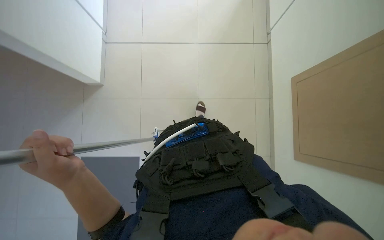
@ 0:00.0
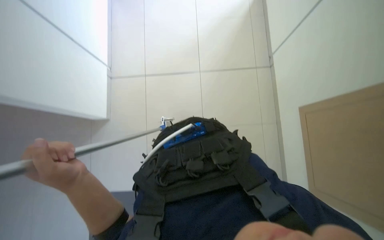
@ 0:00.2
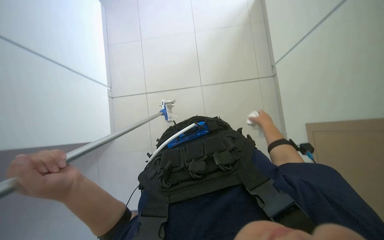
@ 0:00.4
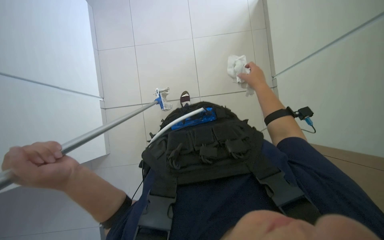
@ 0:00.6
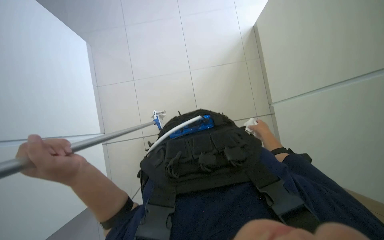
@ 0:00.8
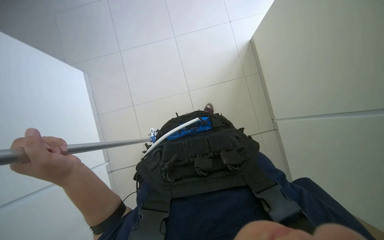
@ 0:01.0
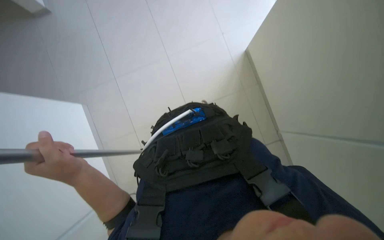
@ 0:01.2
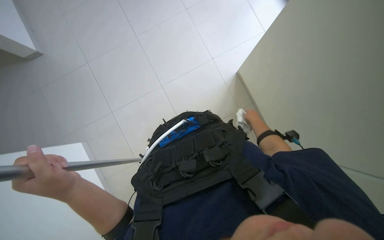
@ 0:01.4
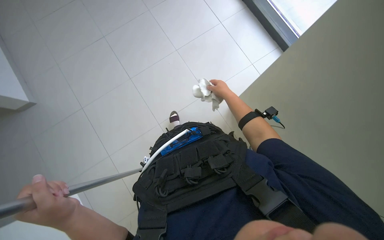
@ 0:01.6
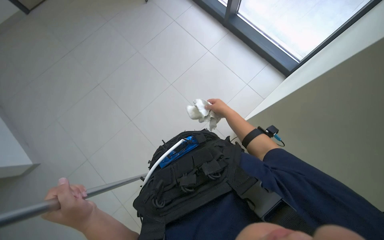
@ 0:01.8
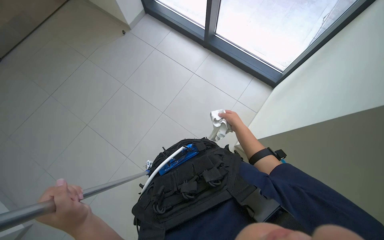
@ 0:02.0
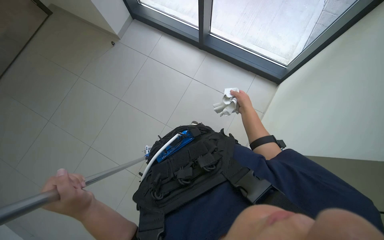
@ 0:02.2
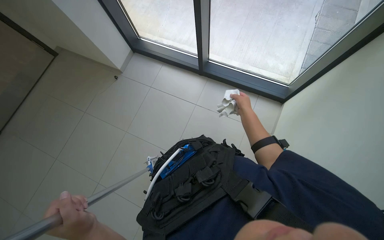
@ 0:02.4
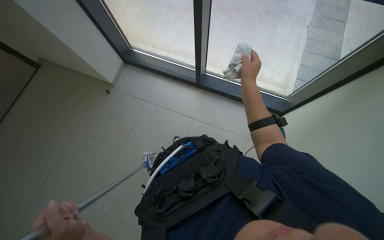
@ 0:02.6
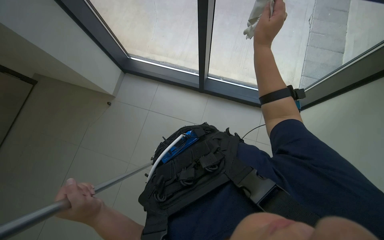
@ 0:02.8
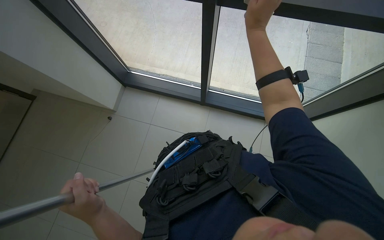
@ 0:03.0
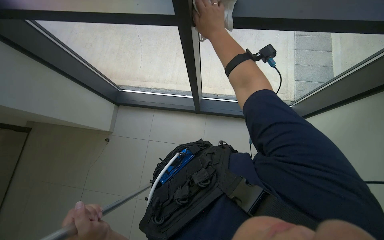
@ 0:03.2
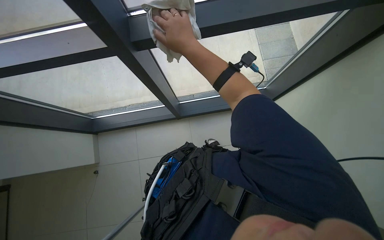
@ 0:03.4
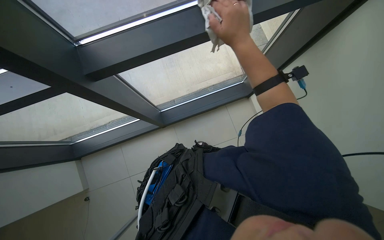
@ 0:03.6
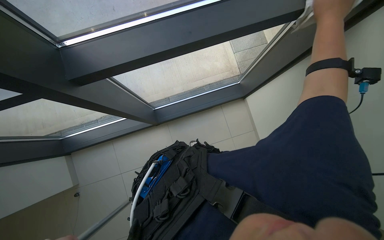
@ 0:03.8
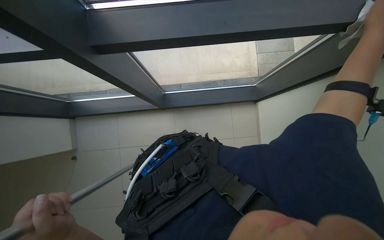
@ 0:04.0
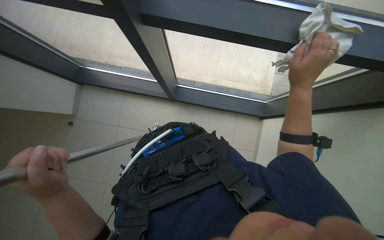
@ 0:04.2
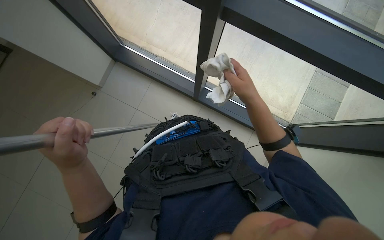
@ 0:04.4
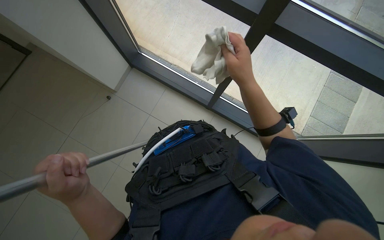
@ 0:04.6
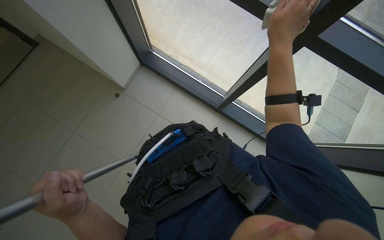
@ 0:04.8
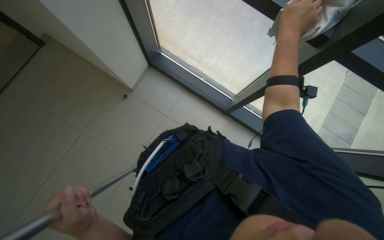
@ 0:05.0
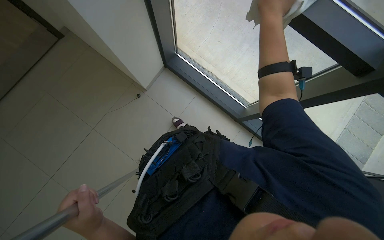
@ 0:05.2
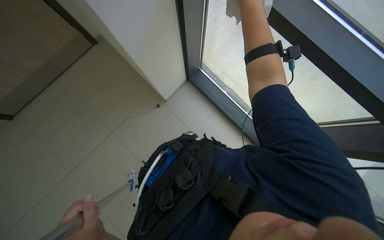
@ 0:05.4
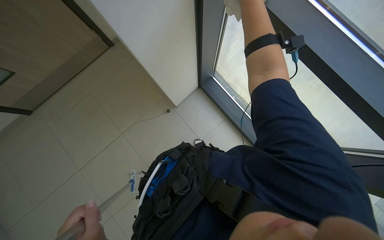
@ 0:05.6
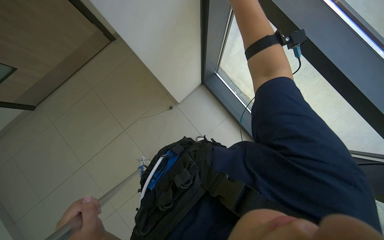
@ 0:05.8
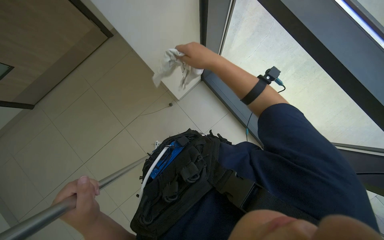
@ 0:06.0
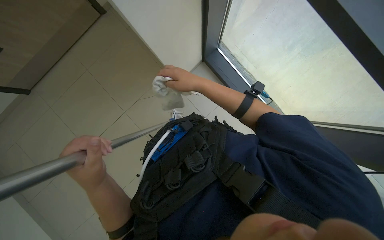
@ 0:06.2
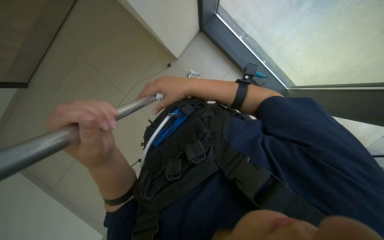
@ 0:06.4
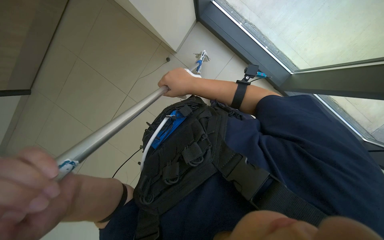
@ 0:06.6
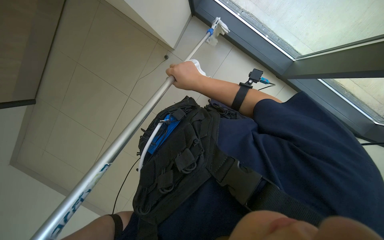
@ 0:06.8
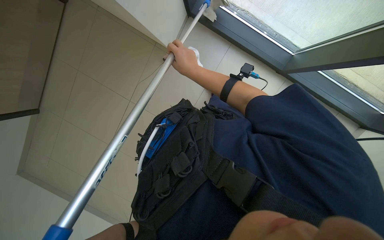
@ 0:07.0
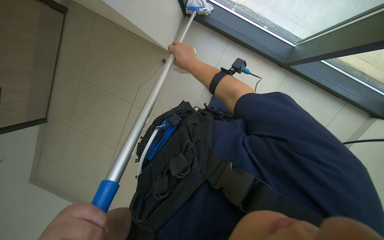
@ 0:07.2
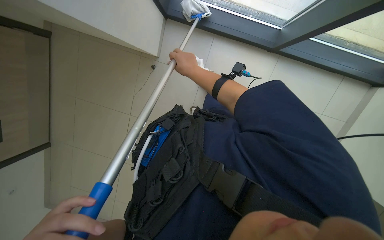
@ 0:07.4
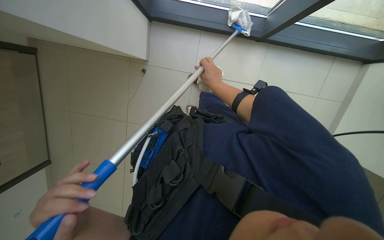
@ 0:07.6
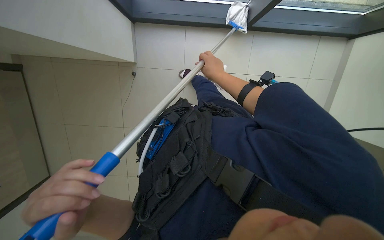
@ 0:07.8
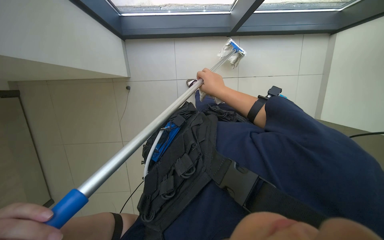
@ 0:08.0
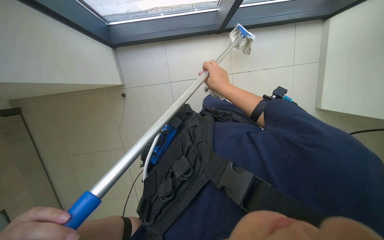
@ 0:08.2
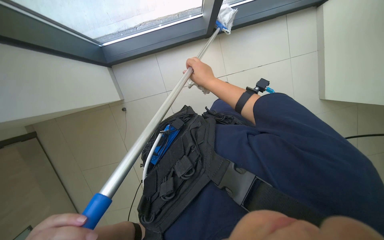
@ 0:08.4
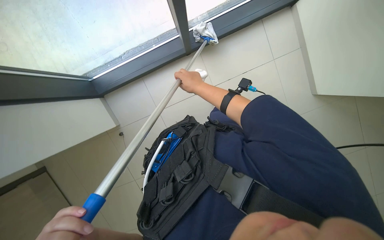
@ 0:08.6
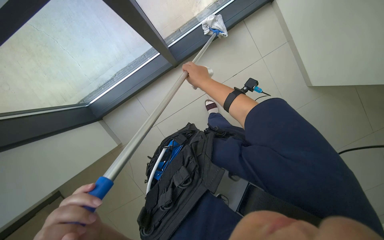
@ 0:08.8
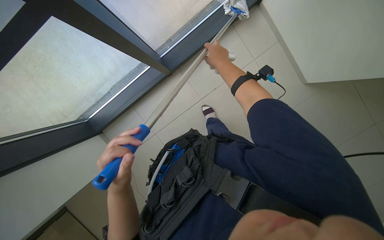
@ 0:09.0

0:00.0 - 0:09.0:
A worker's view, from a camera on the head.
Job: cleaning windows.
The whole recording: Cleaning glass frames and windows. The worker cleans the frames of glass doors and high windows, first using a long-handled tool and then wiping with a cloth.
0:00.0 - 0:01.6: The view tips upward by about 20 degrees.
0:01.6 - 0:03.0: The view tips upward by approximately 15 degrees. The left hand travels farther from the camera by roughly 15 cm.
0:03.0 - 0:04.4: Everything in view rotates some 30 degrees clockwise.
0:06.0 - 0:07.6: The wearer looks approximately 15 degrees further downward. Everything in view rotates approximately 30 degrees counterclockwise. The right hand is displaced farther from the camera by roughly 15 cm.

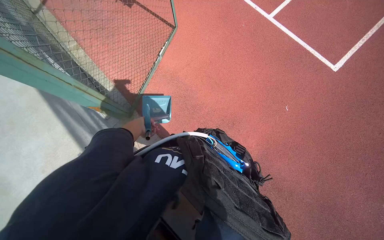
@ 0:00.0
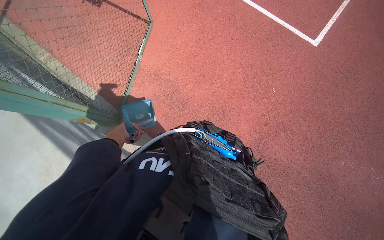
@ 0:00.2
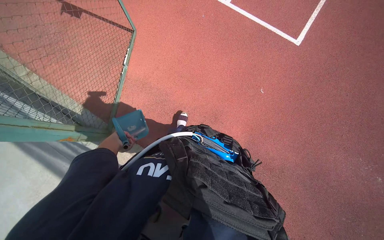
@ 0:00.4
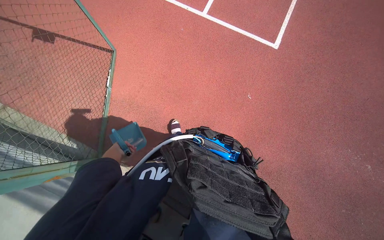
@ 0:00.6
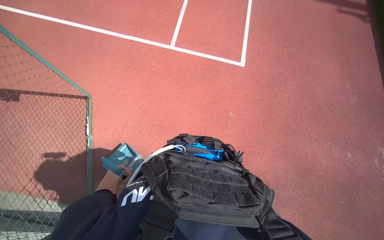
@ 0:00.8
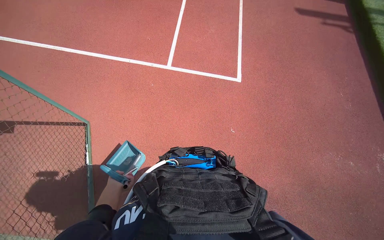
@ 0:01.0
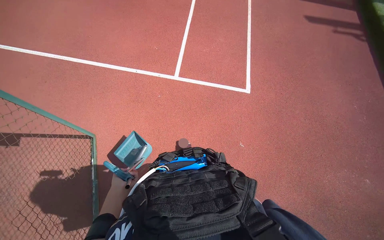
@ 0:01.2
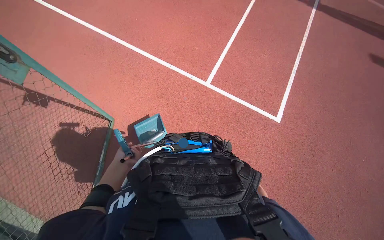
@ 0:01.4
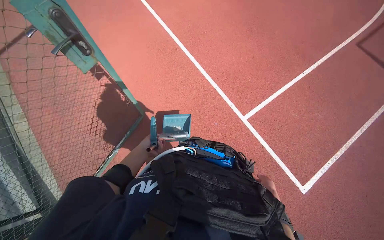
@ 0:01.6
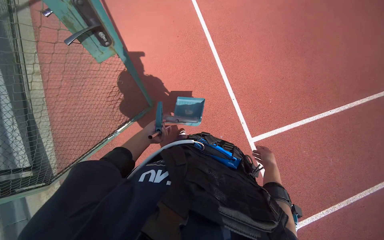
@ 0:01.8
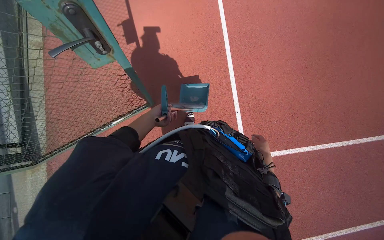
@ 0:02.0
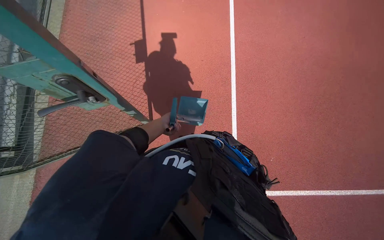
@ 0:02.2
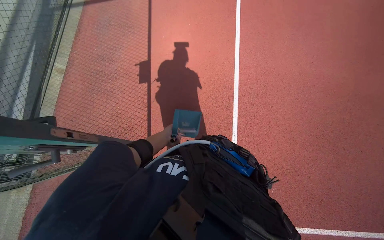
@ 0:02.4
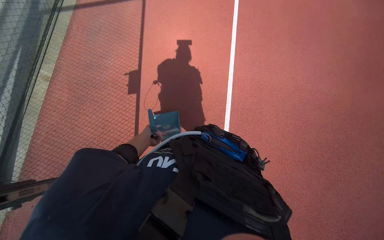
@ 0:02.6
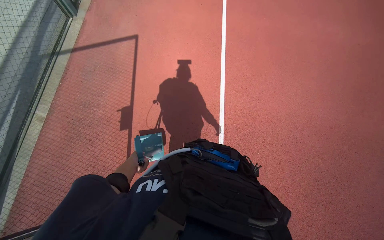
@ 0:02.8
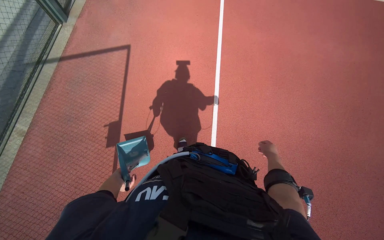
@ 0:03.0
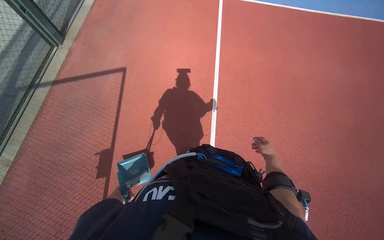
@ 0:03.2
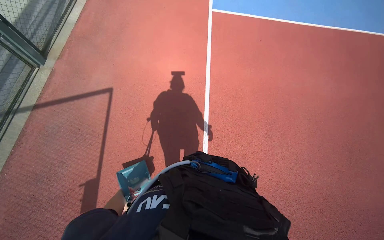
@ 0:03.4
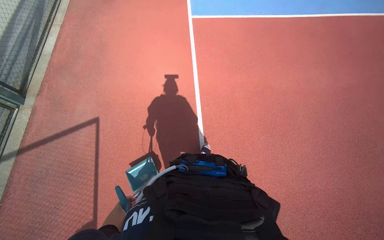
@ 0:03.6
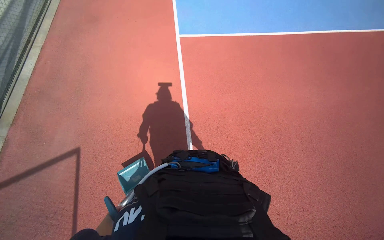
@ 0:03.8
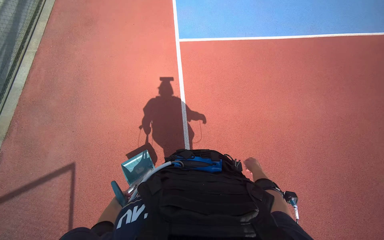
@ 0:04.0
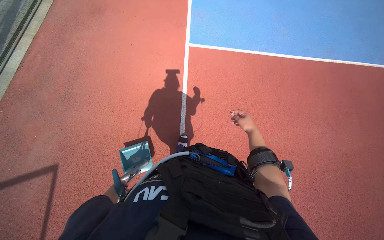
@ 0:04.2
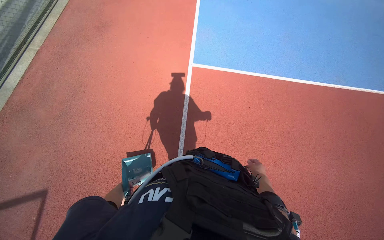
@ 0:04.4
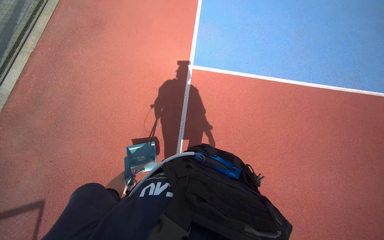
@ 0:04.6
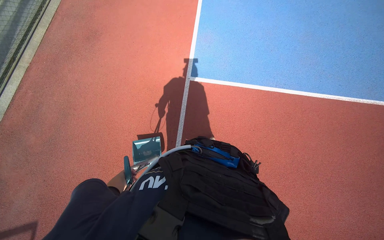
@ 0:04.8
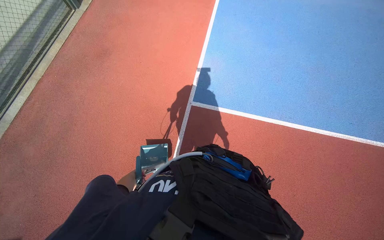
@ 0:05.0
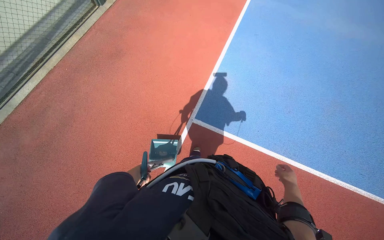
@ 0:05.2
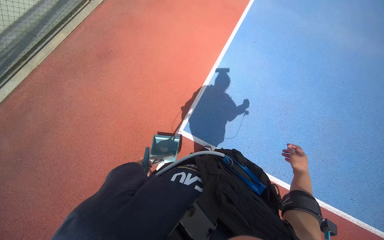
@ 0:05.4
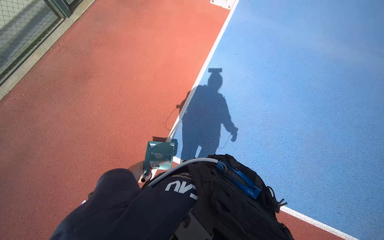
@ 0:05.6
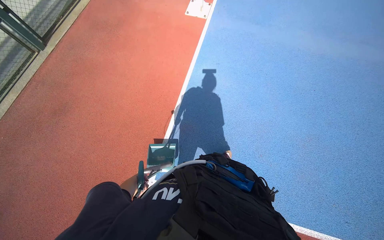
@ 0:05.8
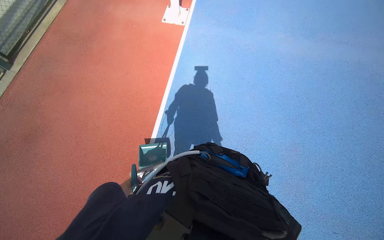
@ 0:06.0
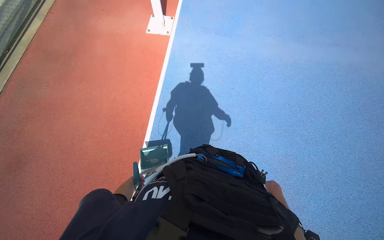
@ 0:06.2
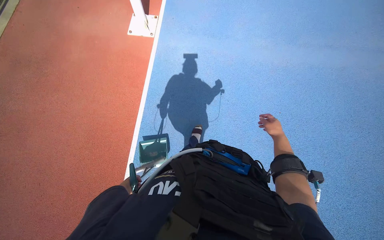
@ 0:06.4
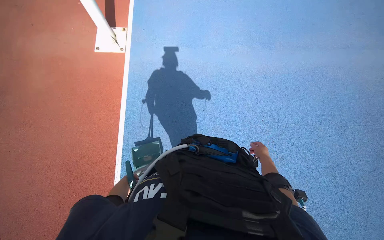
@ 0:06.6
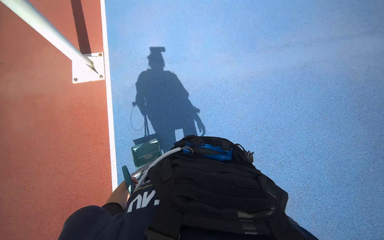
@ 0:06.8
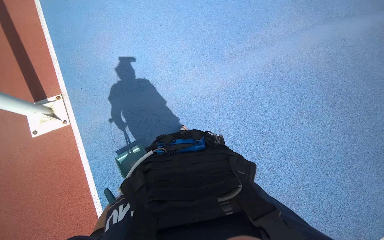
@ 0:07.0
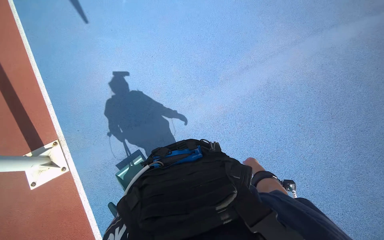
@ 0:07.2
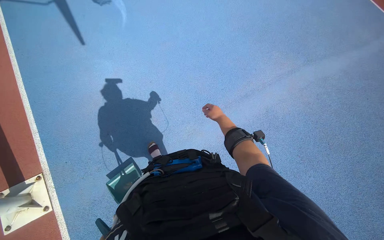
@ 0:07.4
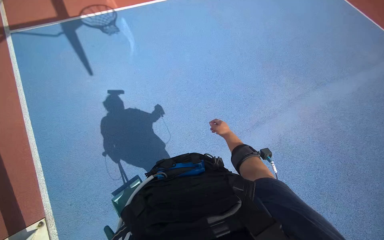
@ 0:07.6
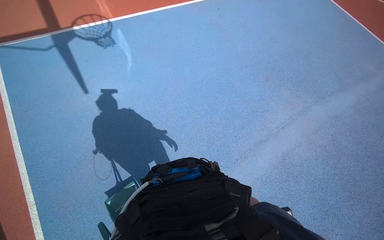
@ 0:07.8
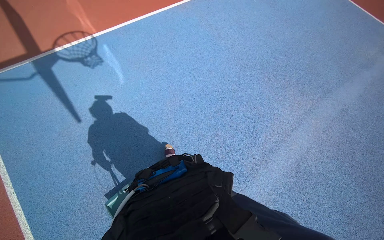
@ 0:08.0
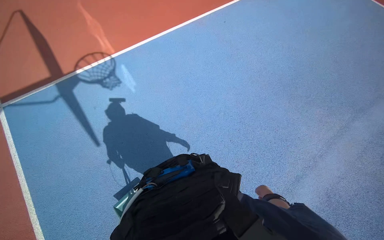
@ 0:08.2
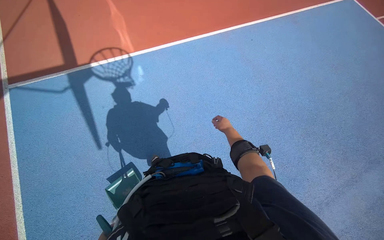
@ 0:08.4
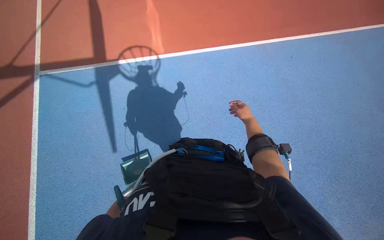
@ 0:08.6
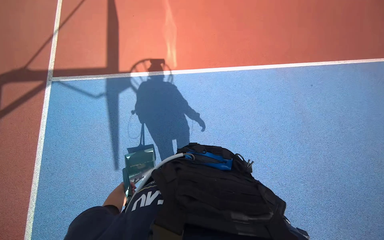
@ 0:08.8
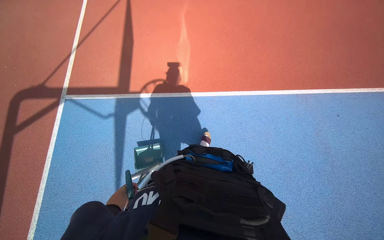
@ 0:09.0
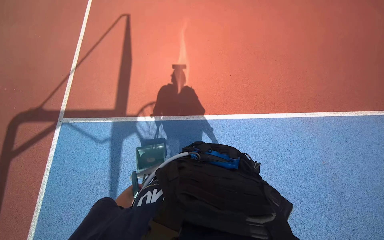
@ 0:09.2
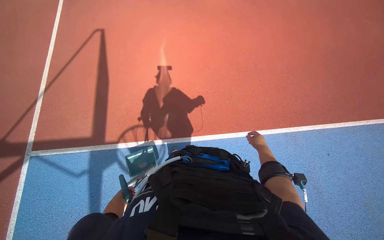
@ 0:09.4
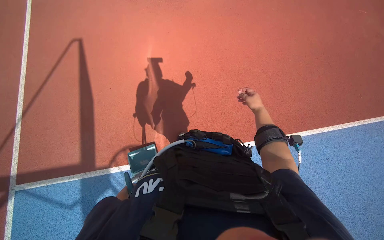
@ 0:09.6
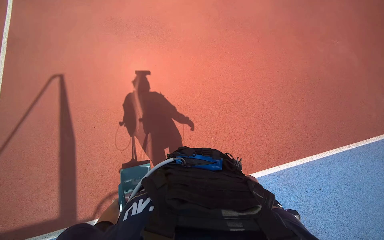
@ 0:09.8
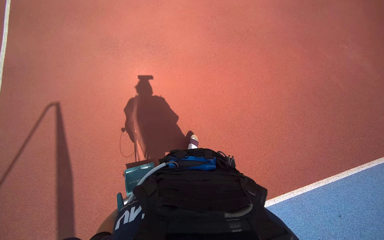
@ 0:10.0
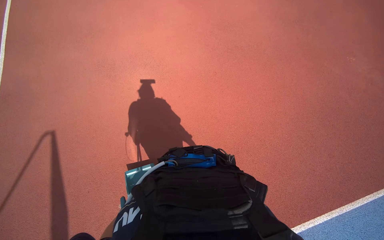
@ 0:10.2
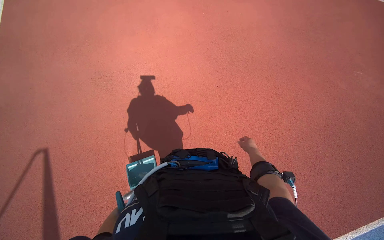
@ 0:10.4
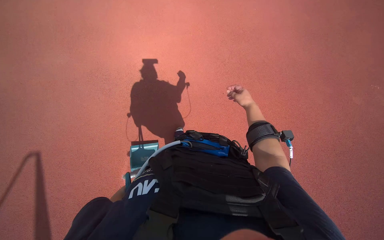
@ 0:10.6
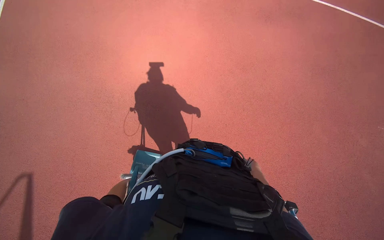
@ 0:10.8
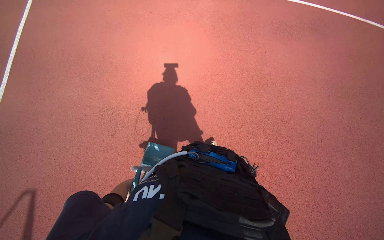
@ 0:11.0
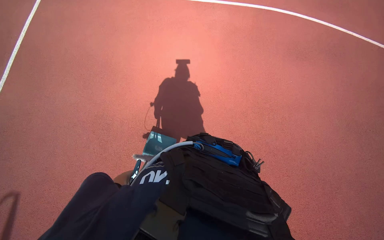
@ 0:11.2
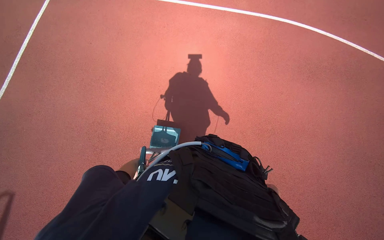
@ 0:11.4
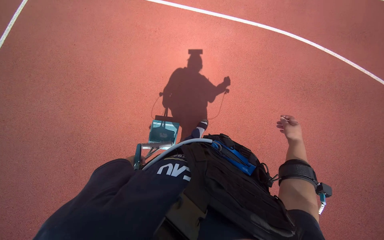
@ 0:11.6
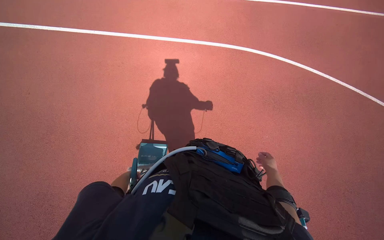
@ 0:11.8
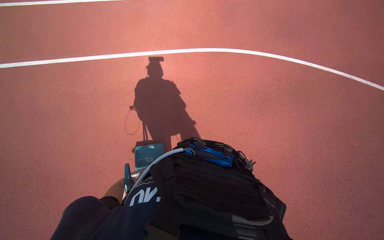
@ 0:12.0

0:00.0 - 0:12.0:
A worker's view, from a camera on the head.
Job: preparing cleaning supplies.
The whole recording: Assembling and disassembling cleaning tools. The worker is collecting waste from the work area. and repeatedly assembles and disassembles the broom and dustpan.
0:00.0 - 0:01.6: The wearer moves roughly 60 cm.
0:03.0 - 0:04.4: The camera travels about 50 cm.
0:04.4 - 0:06.0: The camera is carried approximately 90 cm.
0:06.0 - 0:07.6: The camera is carried some 70 cm. The wearer's head swings approximately 30 degrees to the right.
0:07.6 - 0:09.0: The head travels approximately 80 cm.
